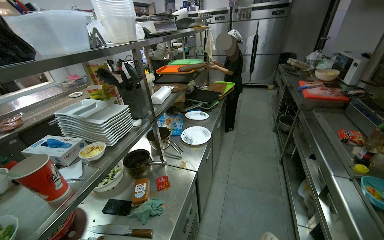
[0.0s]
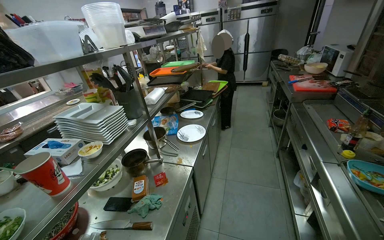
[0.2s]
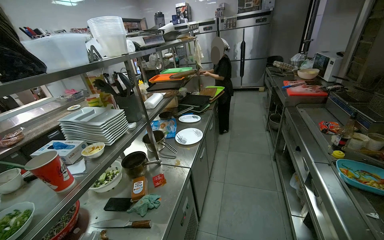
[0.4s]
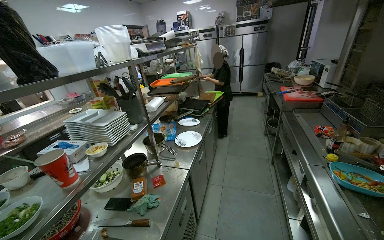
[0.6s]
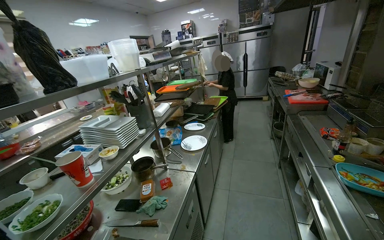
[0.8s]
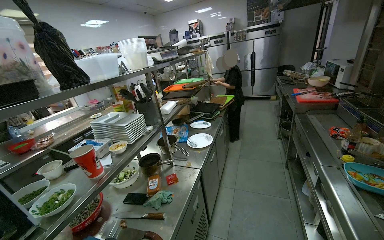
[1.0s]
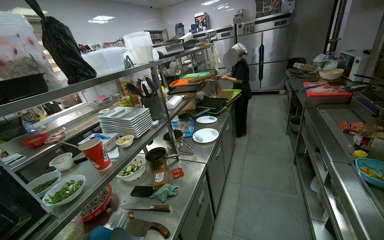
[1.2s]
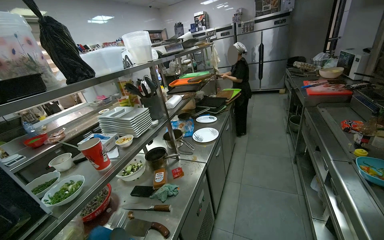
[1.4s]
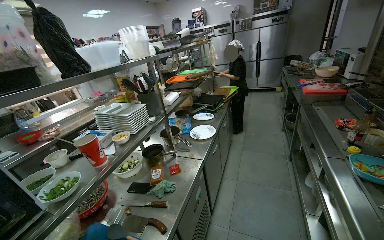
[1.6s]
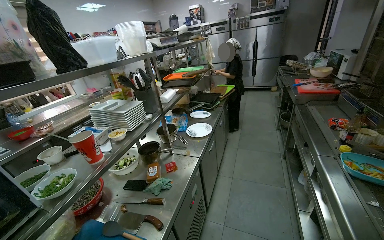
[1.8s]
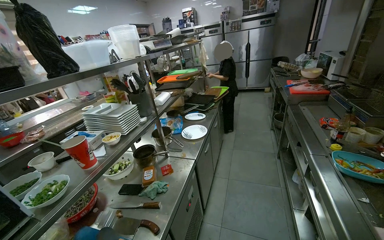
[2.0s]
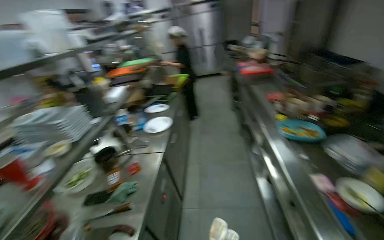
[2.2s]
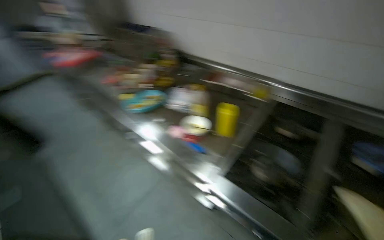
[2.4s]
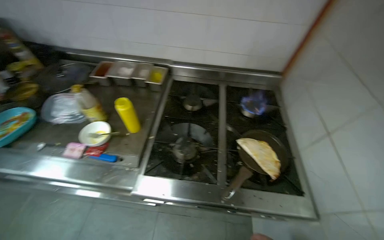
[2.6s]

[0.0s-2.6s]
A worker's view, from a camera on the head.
Job: cooking food.
The whole recording: Cooking tortilla in pan. The worker cooks the folded tortilla in a pan on the stove, flipping it with tongs.
1.2s to 2.6s: The head turns to the right by some 70 degrees.

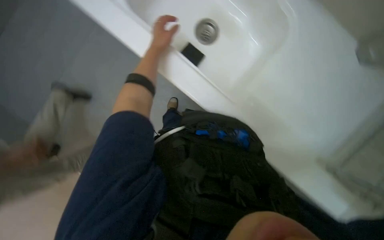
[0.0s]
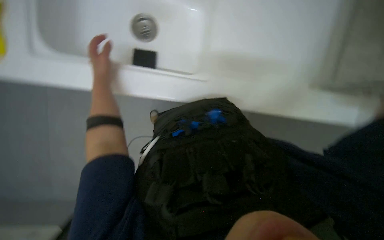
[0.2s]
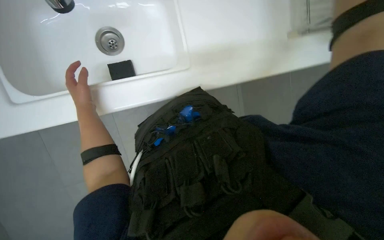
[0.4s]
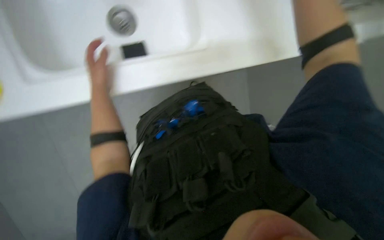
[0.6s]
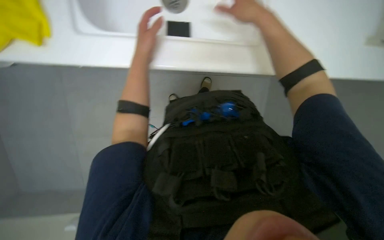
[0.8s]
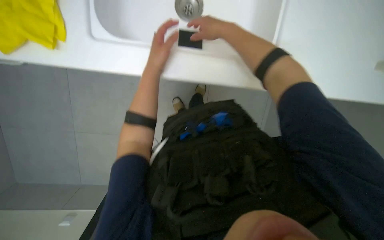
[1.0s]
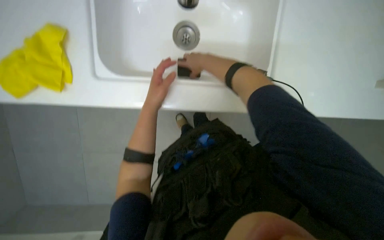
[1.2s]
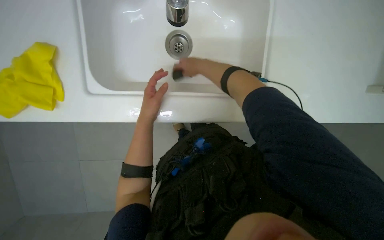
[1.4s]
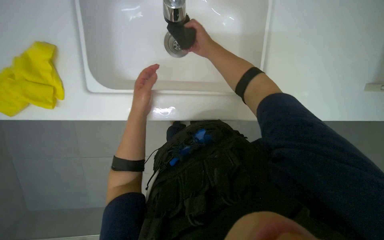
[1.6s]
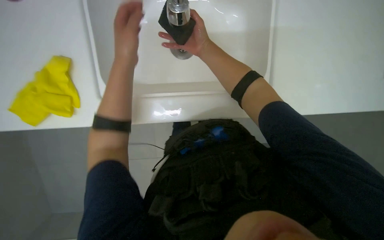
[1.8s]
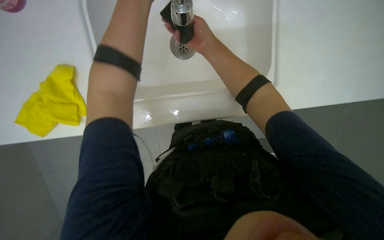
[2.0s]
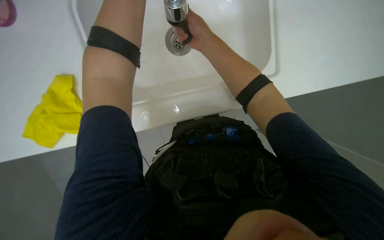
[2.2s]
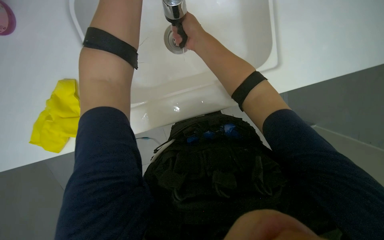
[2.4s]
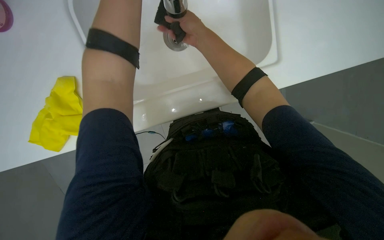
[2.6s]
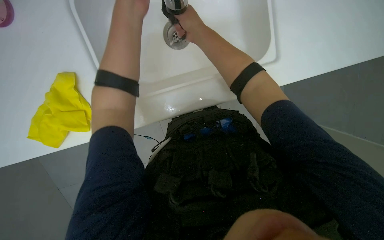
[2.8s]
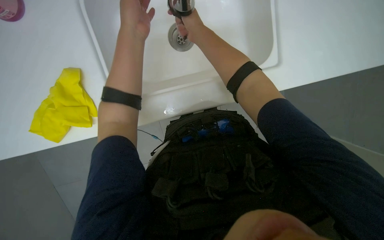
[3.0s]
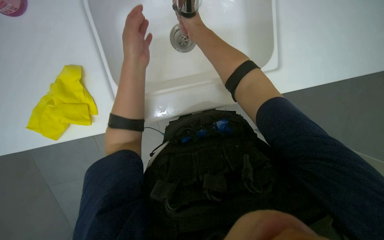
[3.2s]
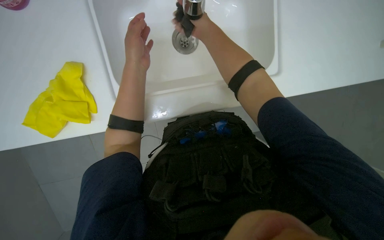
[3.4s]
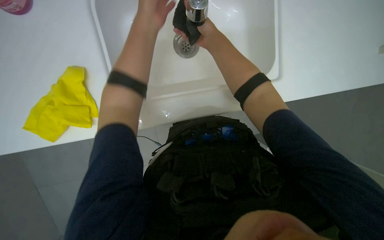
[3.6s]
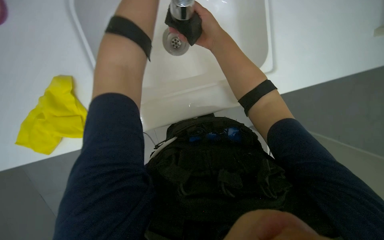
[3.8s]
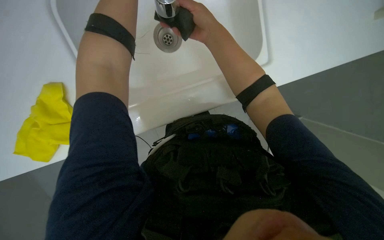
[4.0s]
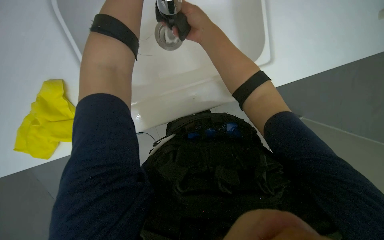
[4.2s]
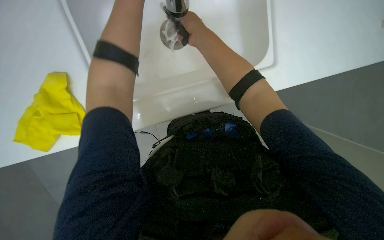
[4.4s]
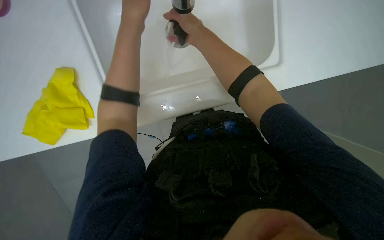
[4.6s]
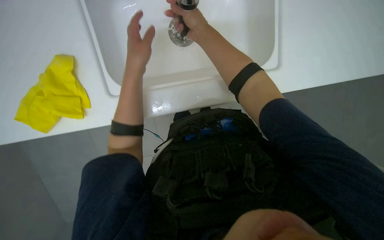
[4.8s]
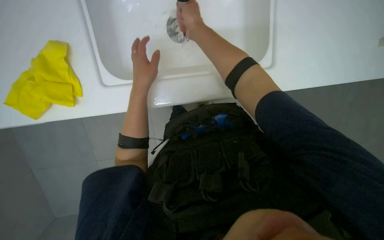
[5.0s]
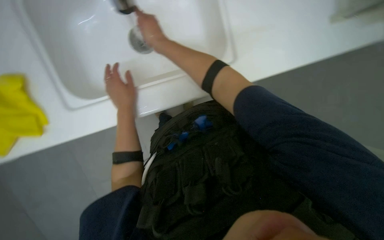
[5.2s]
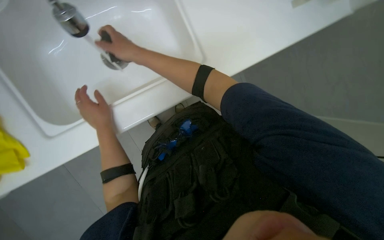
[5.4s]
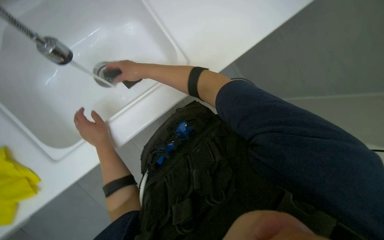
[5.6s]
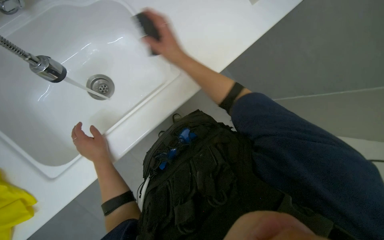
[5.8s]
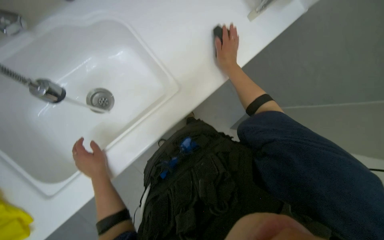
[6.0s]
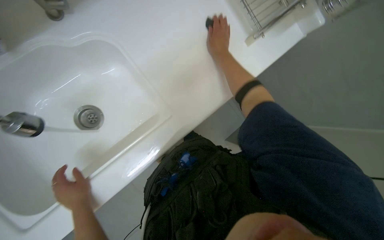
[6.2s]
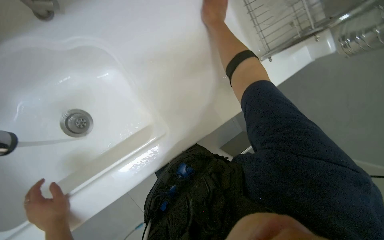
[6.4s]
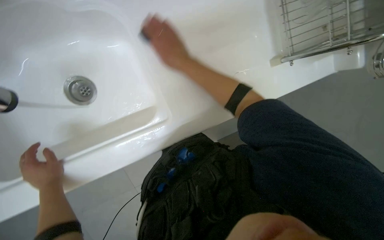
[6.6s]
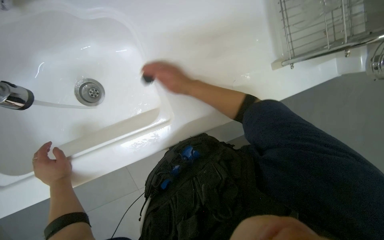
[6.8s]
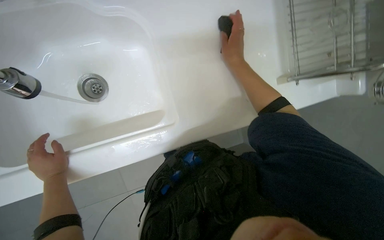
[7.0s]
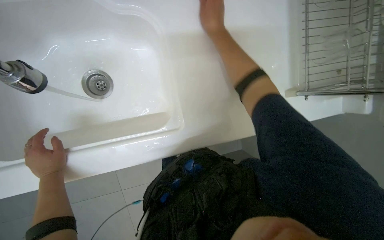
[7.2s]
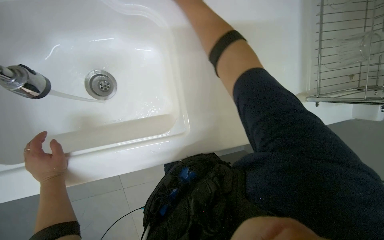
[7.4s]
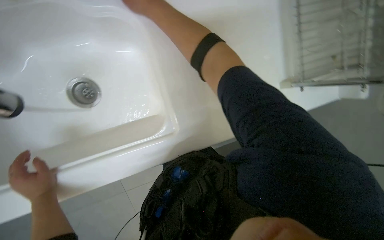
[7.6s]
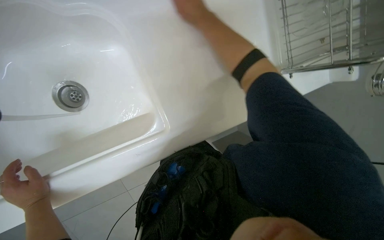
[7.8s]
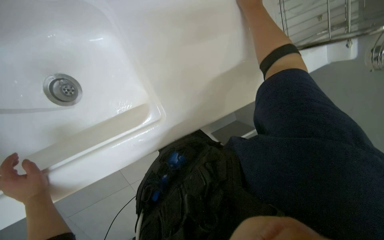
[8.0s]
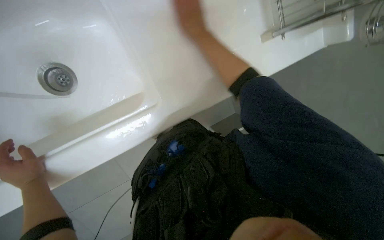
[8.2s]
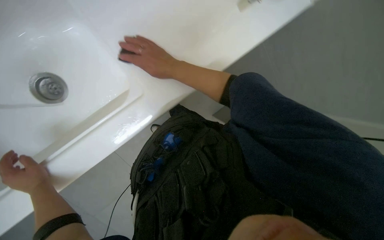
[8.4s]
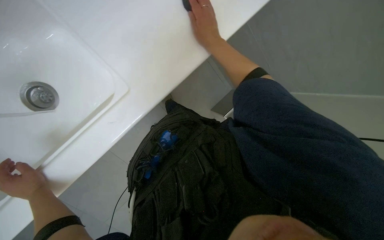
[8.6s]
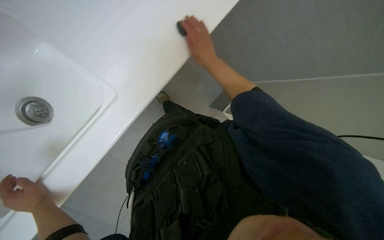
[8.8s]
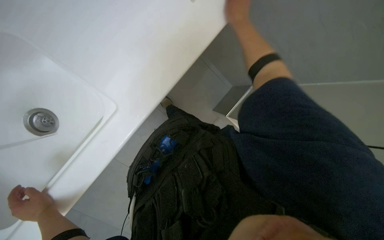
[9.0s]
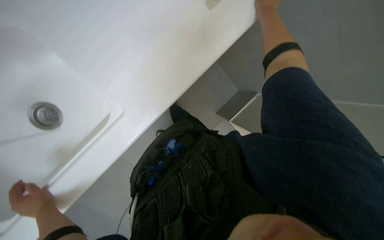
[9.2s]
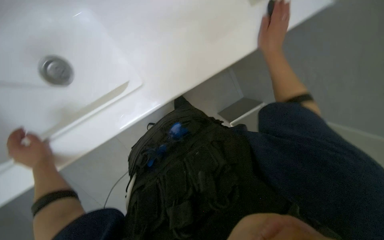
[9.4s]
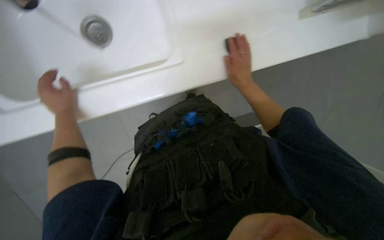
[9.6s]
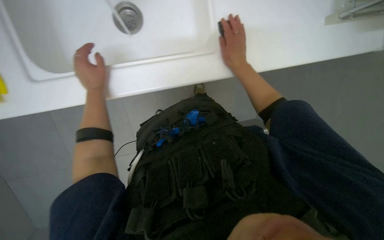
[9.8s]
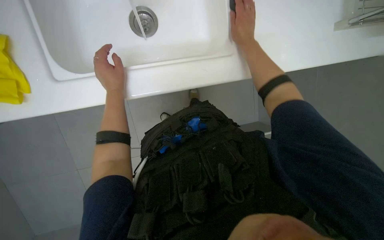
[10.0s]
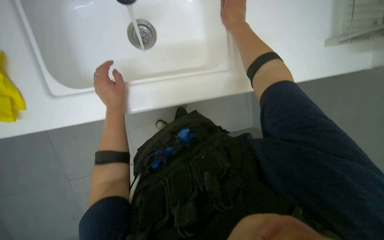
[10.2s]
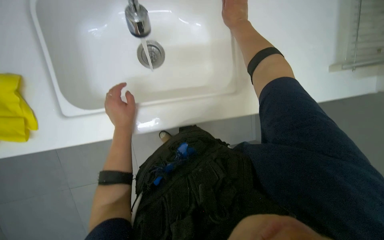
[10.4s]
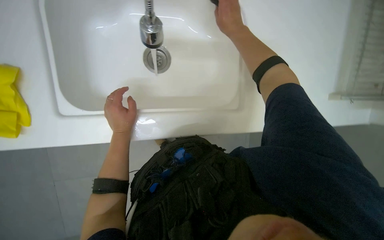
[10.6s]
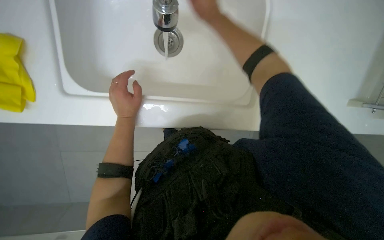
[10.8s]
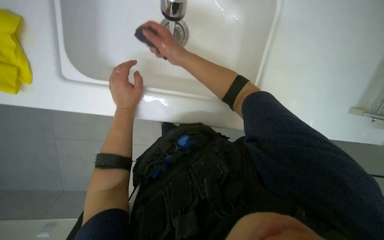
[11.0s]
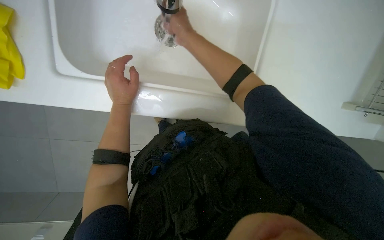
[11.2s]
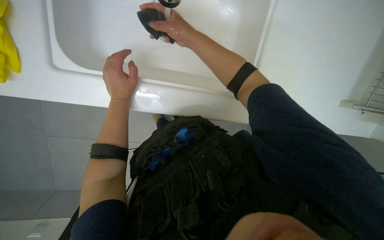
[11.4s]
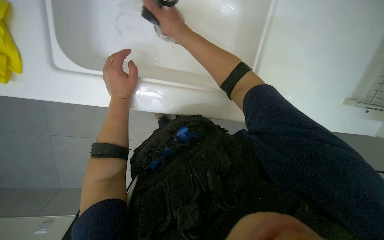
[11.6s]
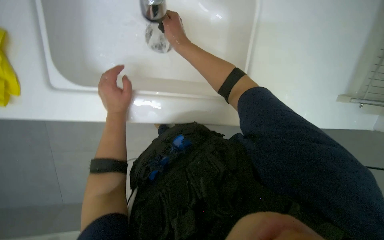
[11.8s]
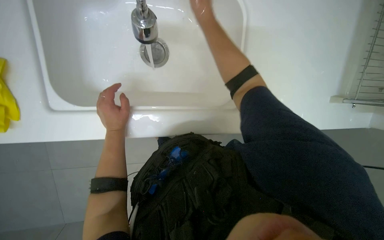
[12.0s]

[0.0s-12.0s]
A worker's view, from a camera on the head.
Job: cleaning kitchen.
The whole recording: Cleaning kitchen sink and countertop. The worker scrubs the kitchen sink and countertop with a sponge and spray cleaner, then rinses the cloth.
0.0s to 1.6s: The scene rotates counterclockwise by about 55 degrees.
4.4s to 6.0s: The head rotates about 35 degrees to the right.
9.0s to 10.4s: The left hand moves to the right and up the picture, about 20 cm; the right hand reaches some 25 cm down the picture, then returns.
10.4s to 12.0s: The right hand shifts some 15 cm up the picture and to the left.

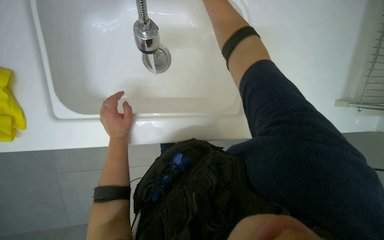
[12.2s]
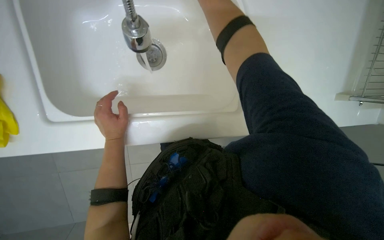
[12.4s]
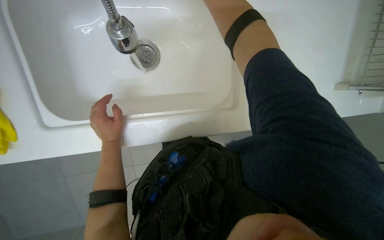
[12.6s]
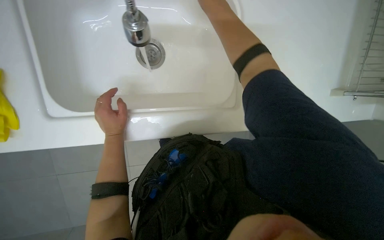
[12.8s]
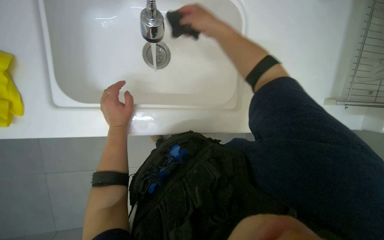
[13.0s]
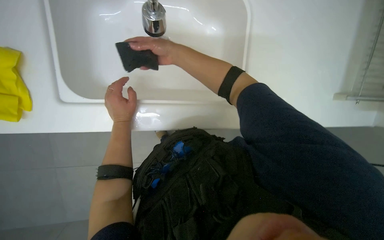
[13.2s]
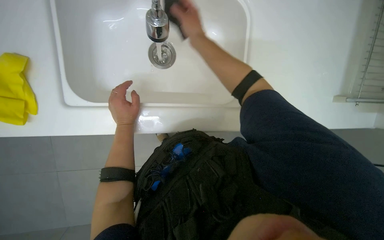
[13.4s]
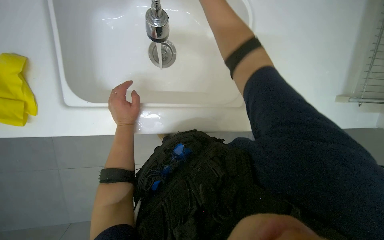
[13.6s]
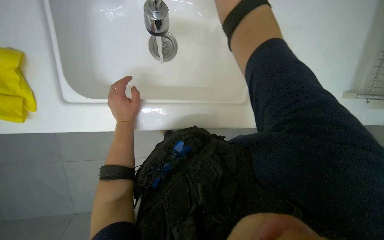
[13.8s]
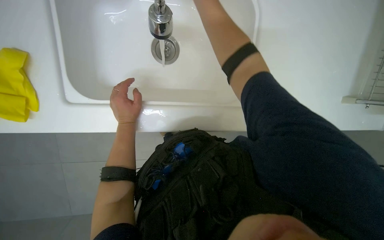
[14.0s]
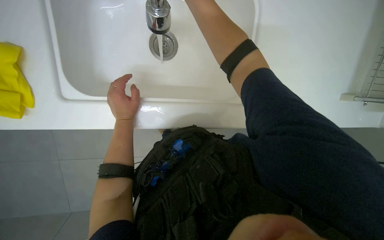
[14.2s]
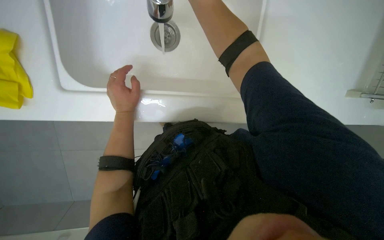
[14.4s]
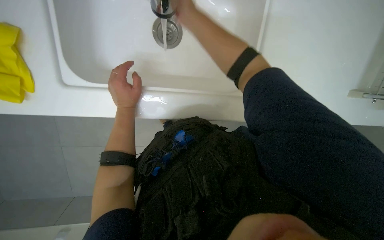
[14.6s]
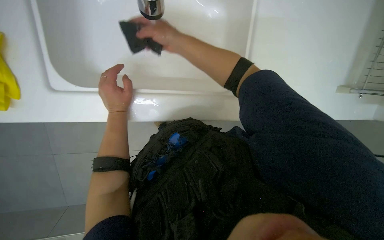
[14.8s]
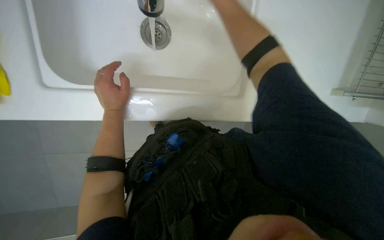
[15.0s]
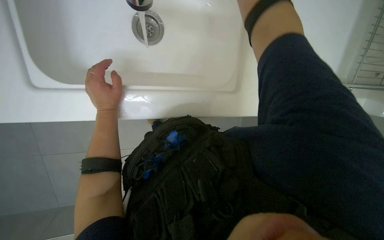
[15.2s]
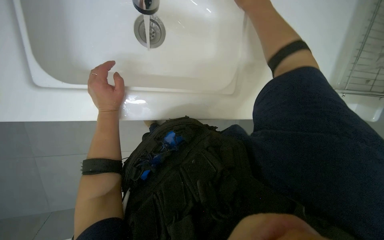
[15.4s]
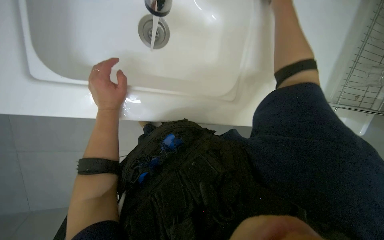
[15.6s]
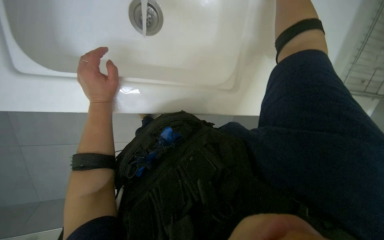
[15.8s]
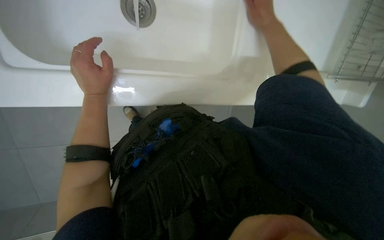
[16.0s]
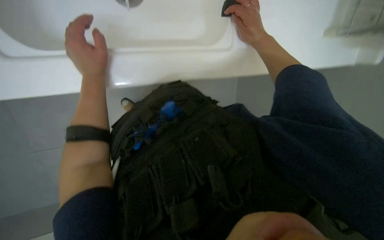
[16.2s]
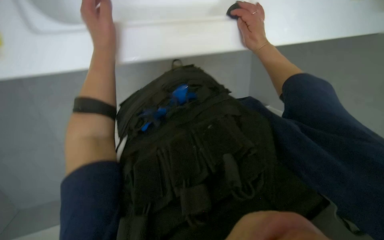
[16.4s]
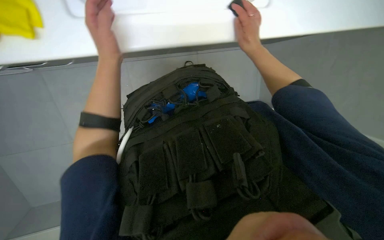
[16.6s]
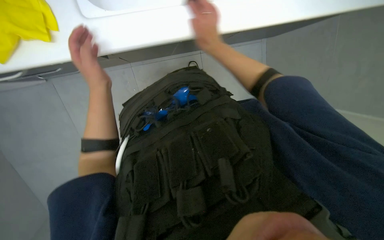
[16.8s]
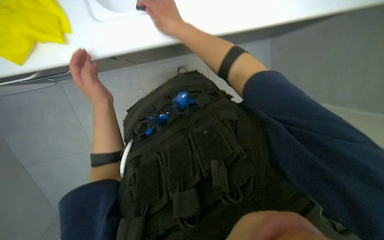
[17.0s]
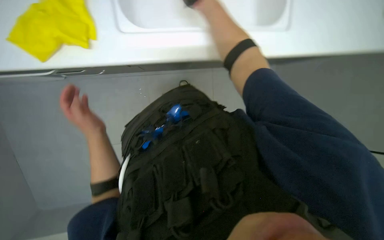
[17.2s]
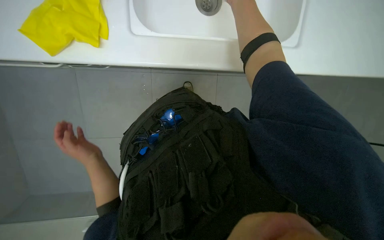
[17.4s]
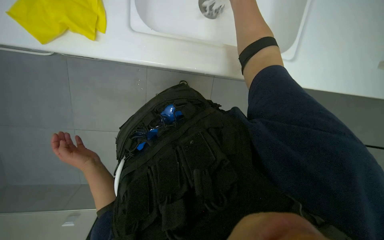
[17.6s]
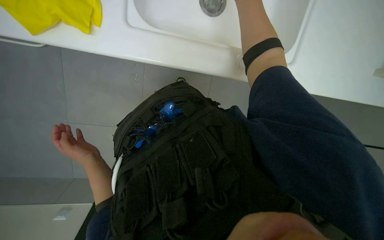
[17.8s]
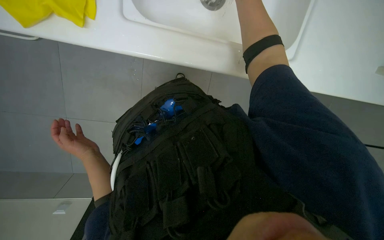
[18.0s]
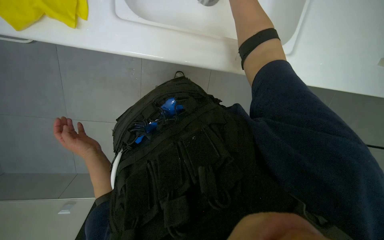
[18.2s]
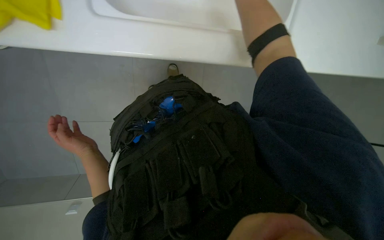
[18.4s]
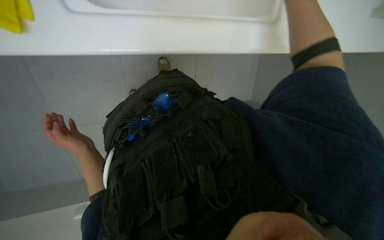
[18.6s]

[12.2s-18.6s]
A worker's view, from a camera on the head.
Job: cleaning kitchen.
The whole recording: Cleaning kitchen sink and countertop. The worker scrubs the kitchen sink and countertop with a sponge and spray cleaner, then rinses the cloth.
15.4s to 17.0s: The wearer looks about 20 degrees further downward.
17.0s to 18.6s: The left hand is displaced down the picture by roughly 15 cm.
